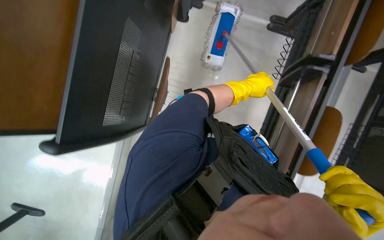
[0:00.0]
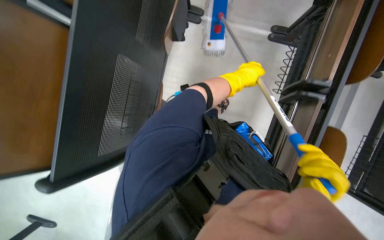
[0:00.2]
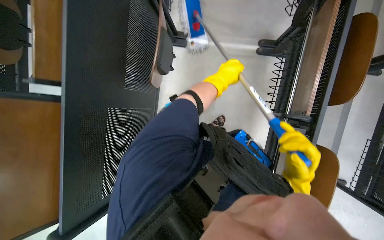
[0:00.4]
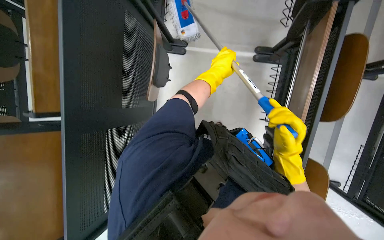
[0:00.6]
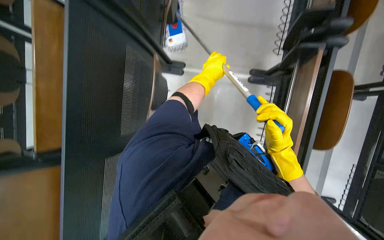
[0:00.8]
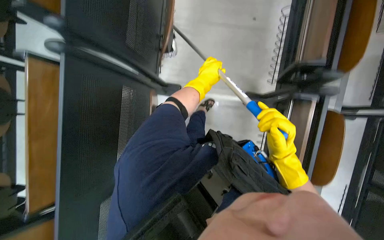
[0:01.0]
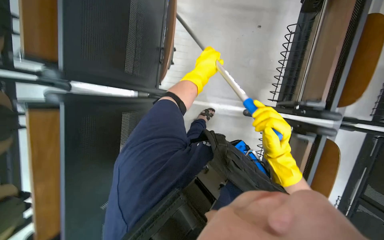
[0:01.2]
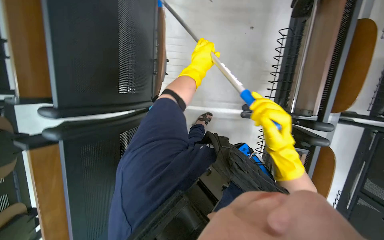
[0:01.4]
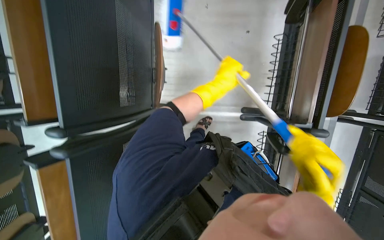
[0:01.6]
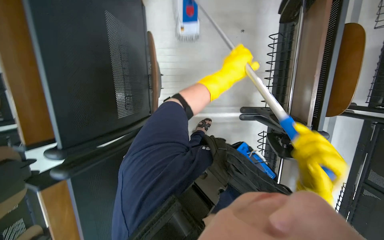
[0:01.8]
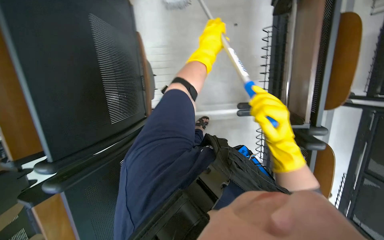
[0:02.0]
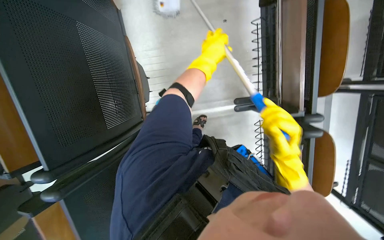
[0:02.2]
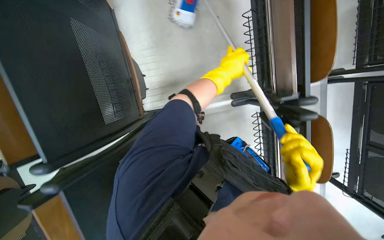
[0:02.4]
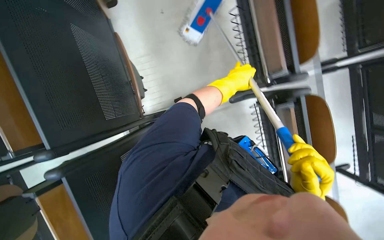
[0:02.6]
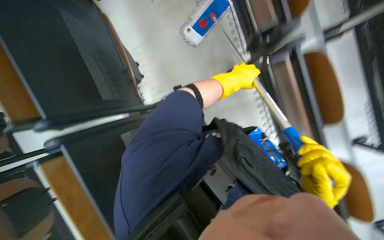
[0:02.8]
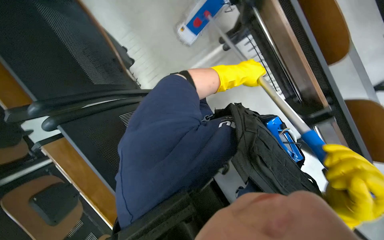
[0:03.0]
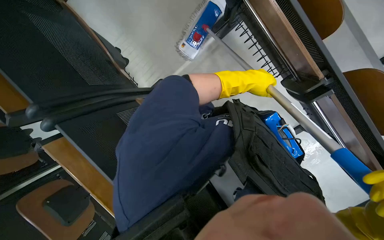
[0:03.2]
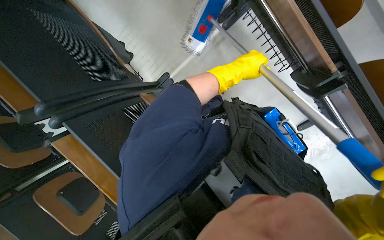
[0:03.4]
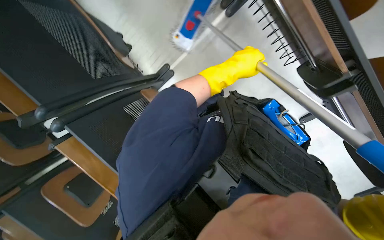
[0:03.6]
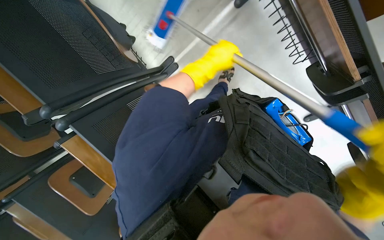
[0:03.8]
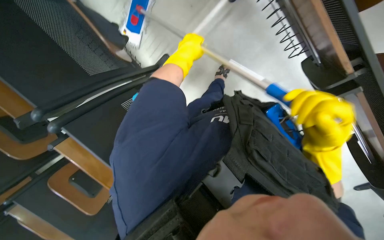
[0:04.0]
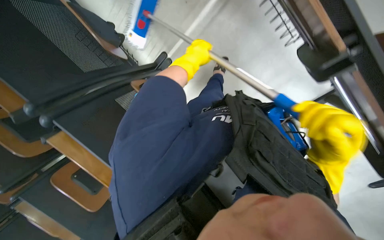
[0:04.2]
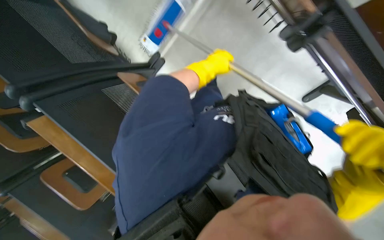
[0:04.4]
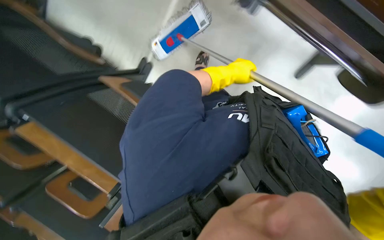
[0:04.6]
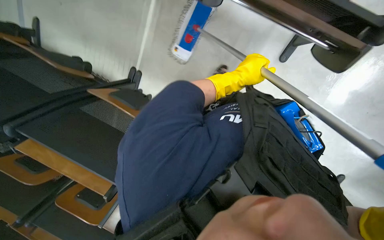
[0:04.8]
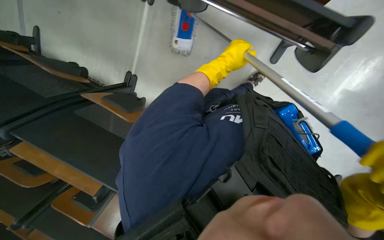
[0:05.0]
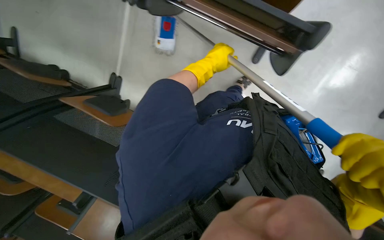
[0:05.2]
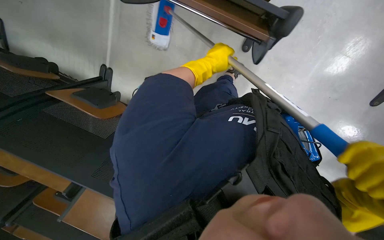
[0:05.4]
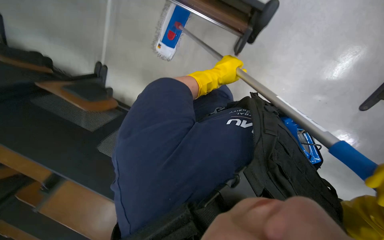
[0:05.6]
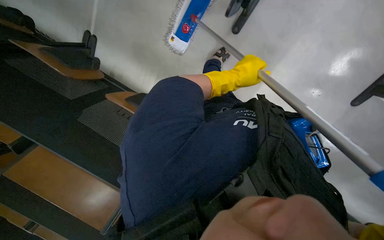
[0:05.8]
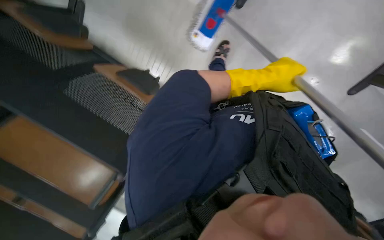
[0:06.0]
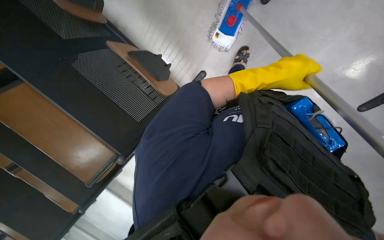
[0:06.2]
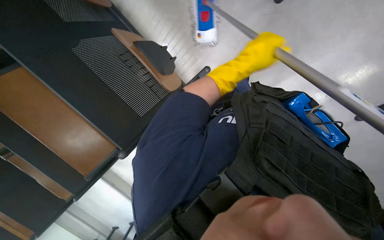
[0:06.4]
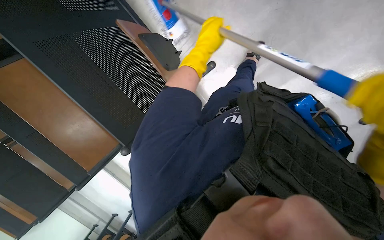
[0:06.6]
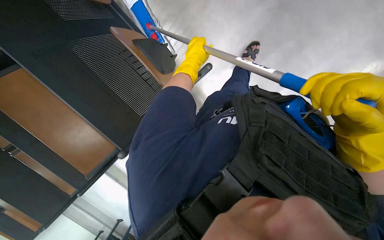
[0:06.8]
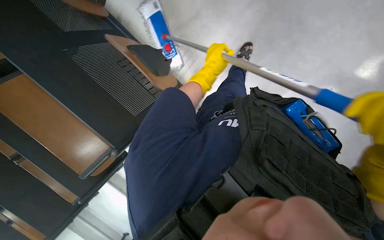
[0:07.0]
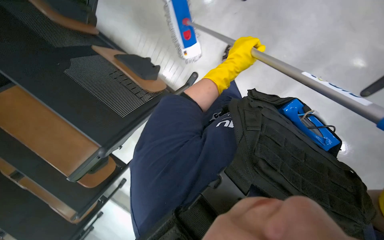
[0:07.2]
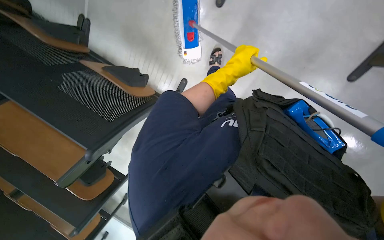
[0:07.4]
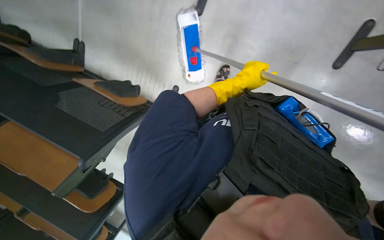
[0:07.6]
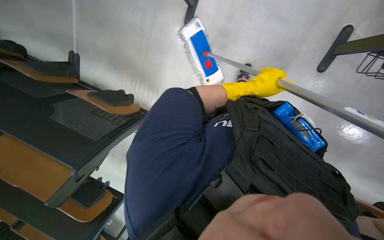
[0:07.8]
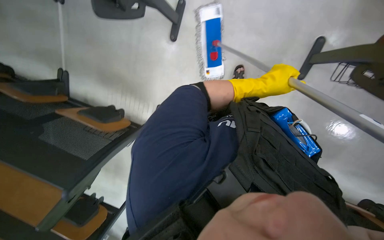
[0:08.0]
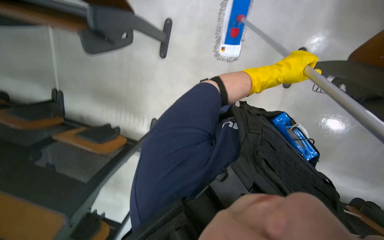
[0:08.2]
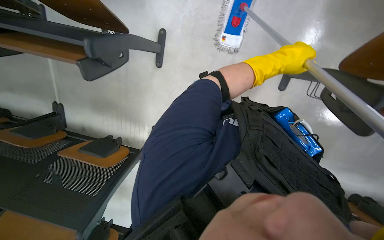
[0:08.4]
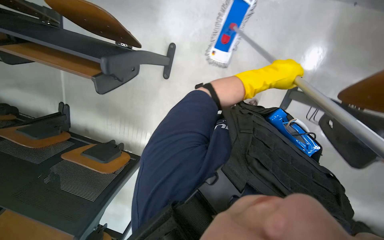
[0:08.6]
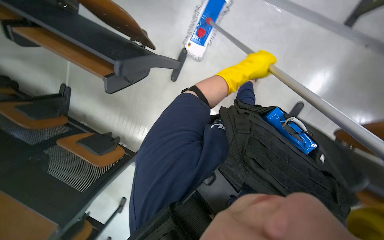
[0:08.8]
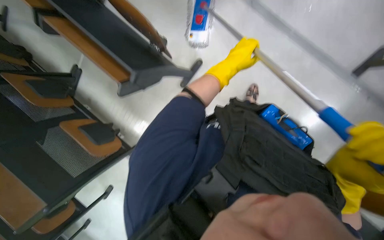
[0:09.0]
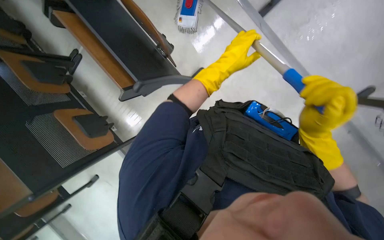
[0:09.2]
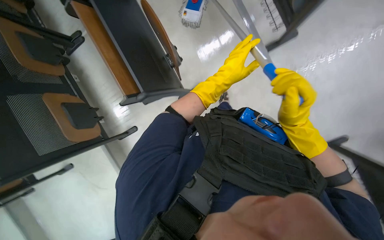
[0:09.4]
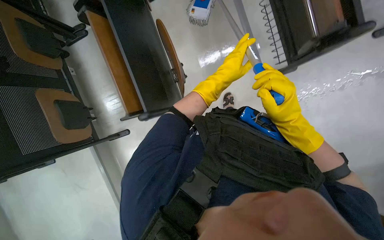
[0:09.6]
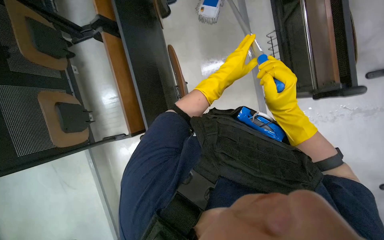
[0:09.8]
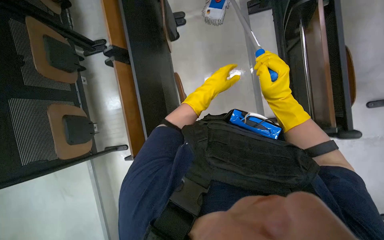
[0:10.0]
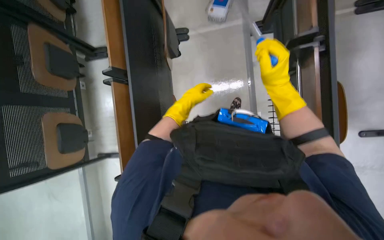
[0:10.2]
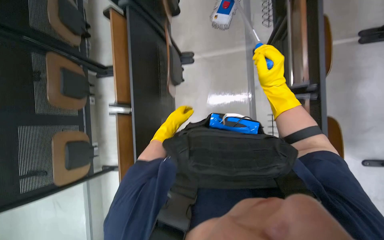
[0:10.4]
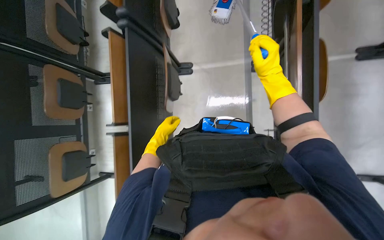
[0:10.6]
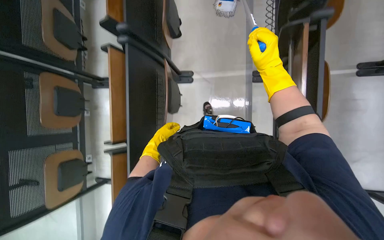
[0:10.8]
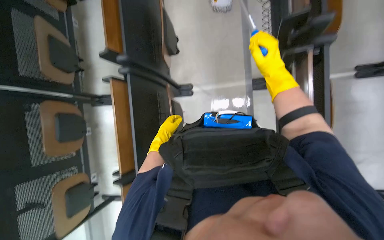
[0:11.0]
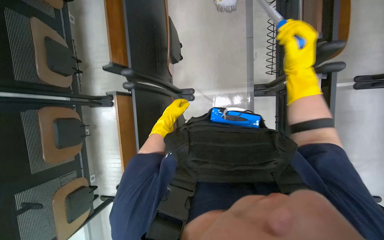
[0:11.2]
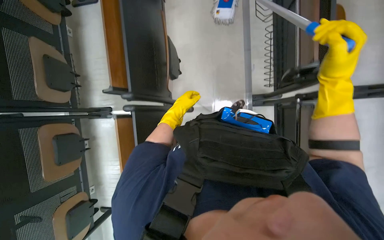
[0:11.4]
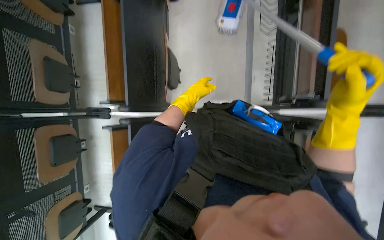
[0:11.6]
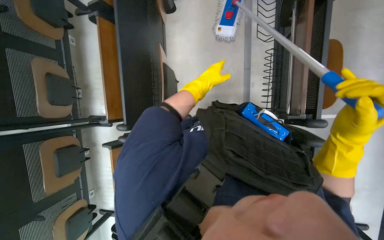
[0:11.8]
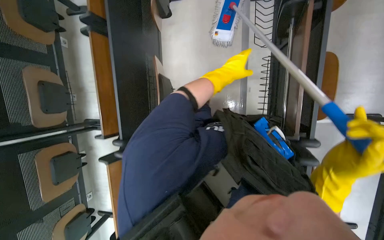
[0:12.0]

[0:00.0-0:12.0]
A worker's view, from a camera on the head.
Job: mopping floor.
The whole recording: Mopping lecture hall floor. The worker mops the floor in the lecture hall, moving chairs and other items as needed to clean the area.
0:00.0 to 0:01.6: The right hand travels up the picture by approximately 20 cm.
0:01.6 to 0:03.0: The scene turns approximately 25 degrees counterclockwise in the picture. The right hand travels up the picture and back again, approximately 15 cm each way; the left hand heads to the right, covering about 20 cm.
0:03.0 to 0:04.4: The camera pitches downward, by approximately 15 degrees. The left hand shifts about 10 cm to the left.
0:04.4 to 0:06.0: The left hand swings left and right, roughly 15 cm each way, with 2 reversals.
0:06.0 to 0:07.6: The left hand reaches approximately 20 cm to the left, then returns.
0:07.6 to 0:09.0: The left hand travels up the picture by approximately 30 cm, and goes to the right and returns, approximately 10 cm each way.
0:09.0 to 0:10.4: The wearer moves roughly 80 cm. The scene rotates clockwise by approximately 50 degrees.
0:10.4 to 0:12.0: The head travels roughly 90 cm.

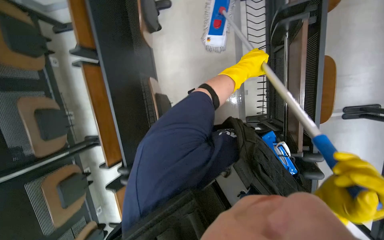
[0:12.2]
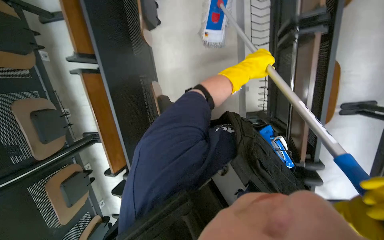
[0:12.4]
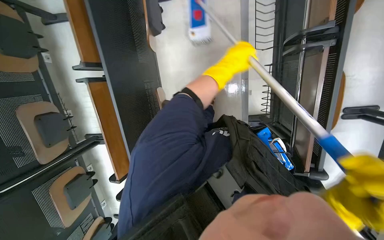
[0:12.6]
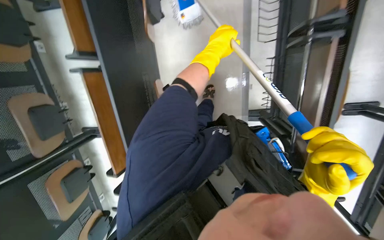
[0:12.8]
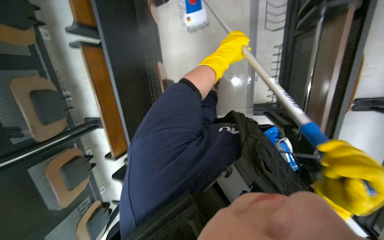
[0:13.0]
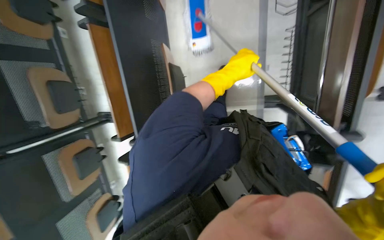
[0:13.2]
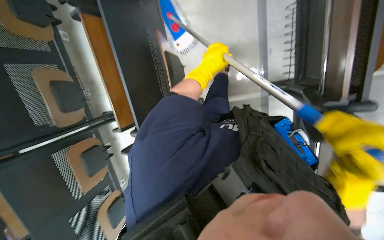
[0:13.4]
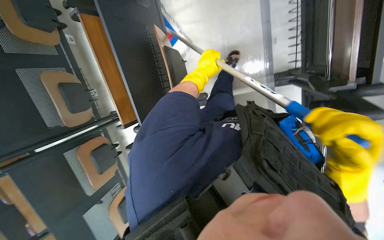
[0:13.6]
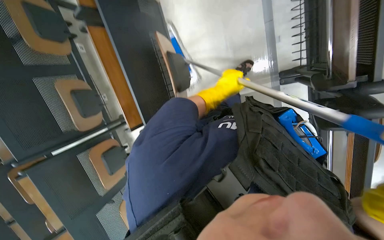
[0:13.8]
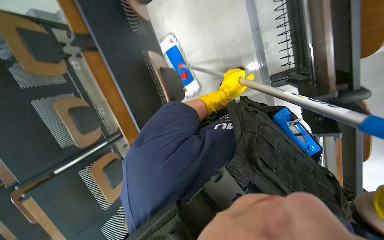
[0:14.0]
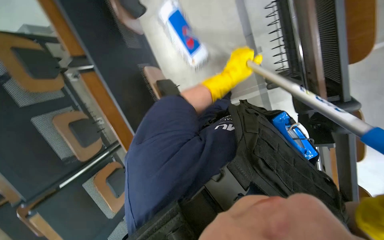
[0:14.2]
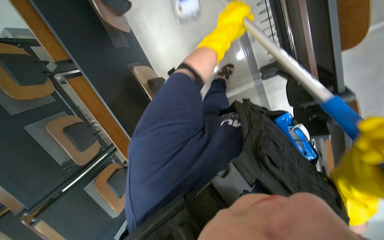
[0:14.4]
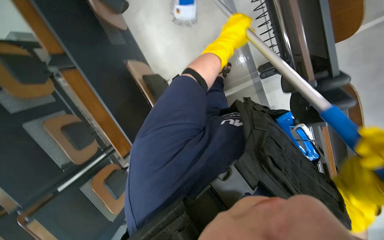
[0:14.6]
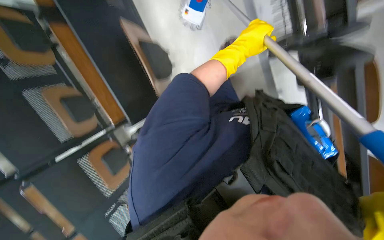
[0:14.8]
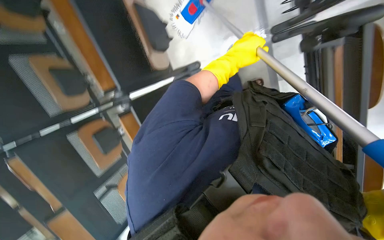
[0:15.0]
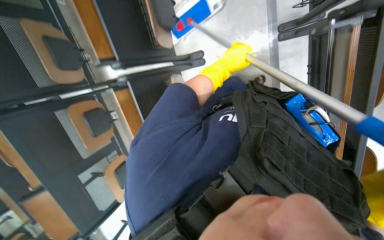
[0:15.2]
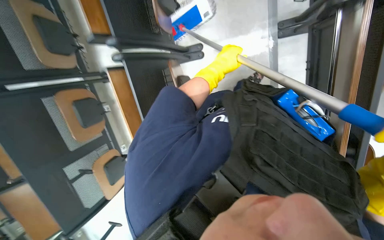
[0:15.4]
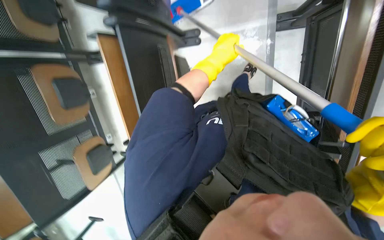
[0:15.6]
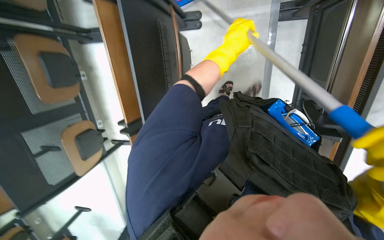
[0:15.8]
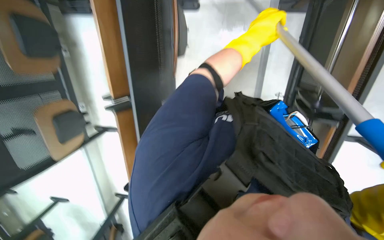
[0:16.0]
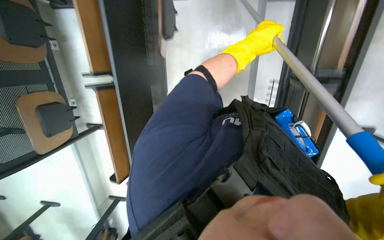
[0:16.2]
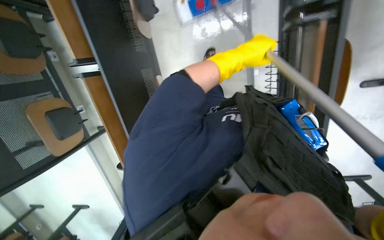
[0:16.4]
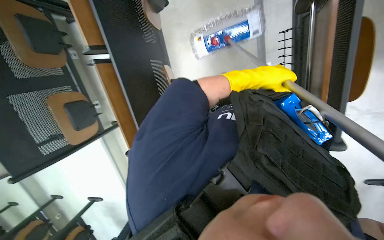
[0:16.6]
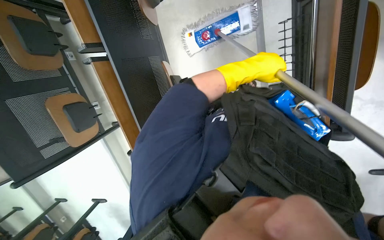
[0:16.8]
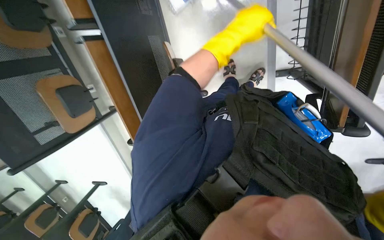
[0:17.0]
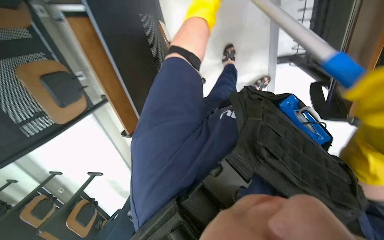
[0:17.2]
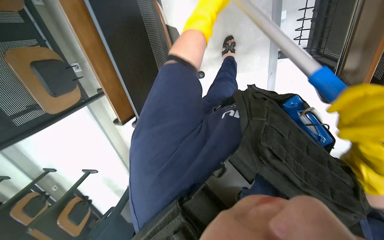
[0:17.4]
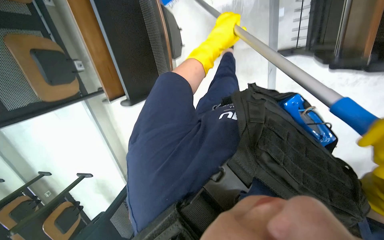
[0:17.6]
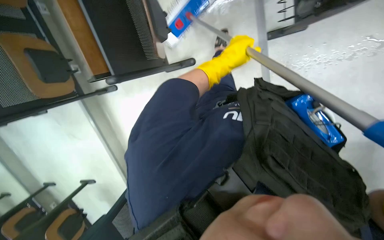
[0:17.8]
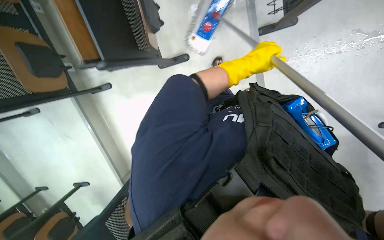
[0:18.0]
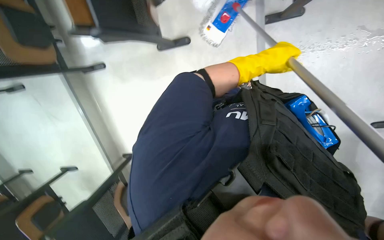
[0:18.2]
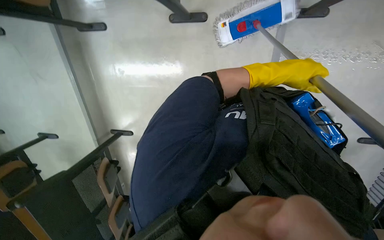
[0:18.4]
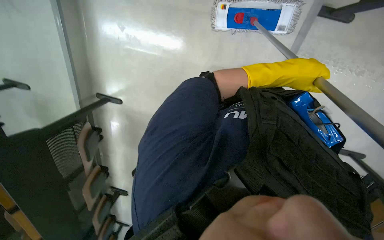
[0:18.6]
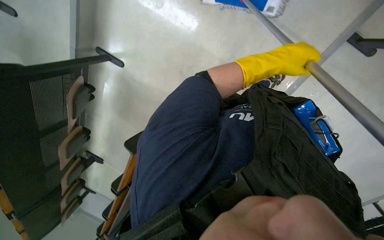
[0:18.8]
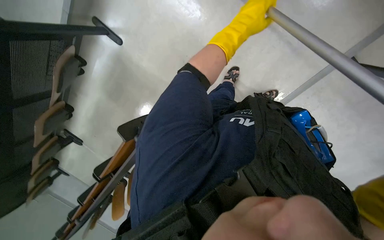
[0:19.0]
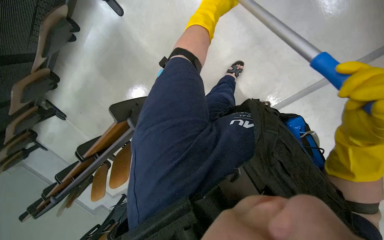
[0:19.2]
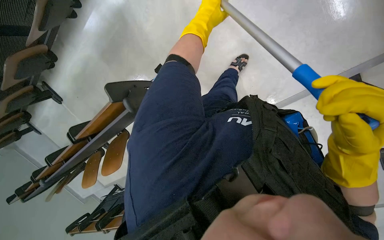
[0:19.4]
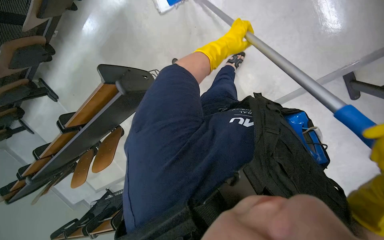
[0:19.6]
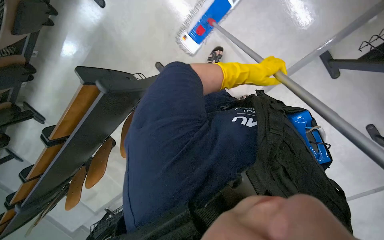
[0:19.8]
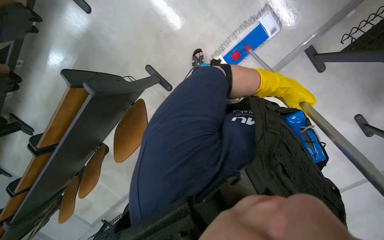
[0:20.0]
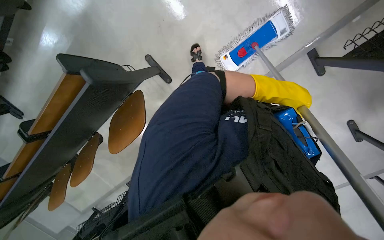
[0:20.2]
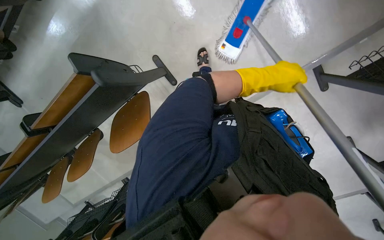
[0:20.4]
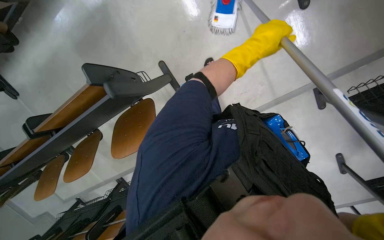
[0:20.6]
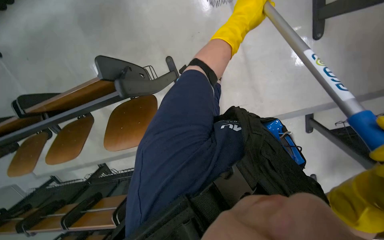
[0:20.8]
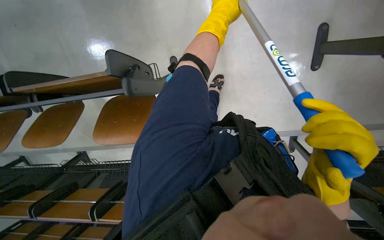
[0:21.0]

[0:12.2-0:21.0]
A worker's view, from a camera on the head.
Job: mopping floor.
The whole recording: Mopping lecture hall floor. The worker mops the floor in the lecture hall, moving chairs and other items as needed to clean the area.
0:12.2 to 0:13.6: The left hand shifts roughly 25 cm to the left and farther from the camera.
0:15.2 to 0:16.6: The wearer looks some 15 degrees further downward. The left hand is displaced to the right by some 20 cm.
0:16.6 to 0:18.0: The left hand travels farther from the camera by approximately 25 cm, and goes up the picture and returns, approximately 15 cm each way.
0:18.0 to 0:19.6: The view pans to the right by roughly 15 degrees. The view tips downward by approximately 20 degrees. The scene turns approximately 50 degrees clockwise in the picture.
0:19.6 to 0:21.0: The camera is aimed some 20 degrees further to the right.
